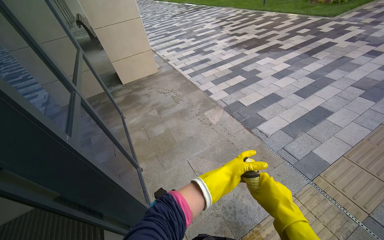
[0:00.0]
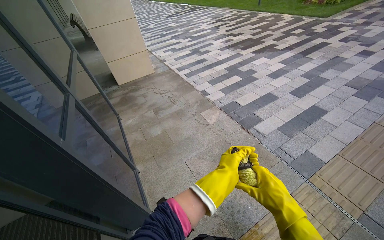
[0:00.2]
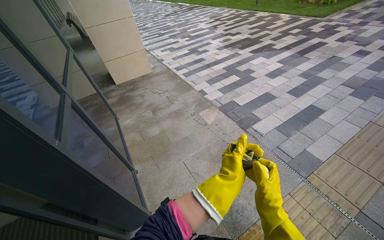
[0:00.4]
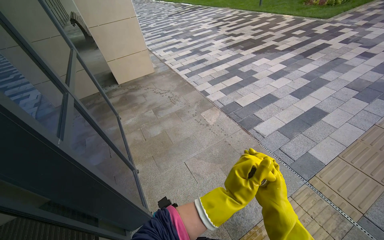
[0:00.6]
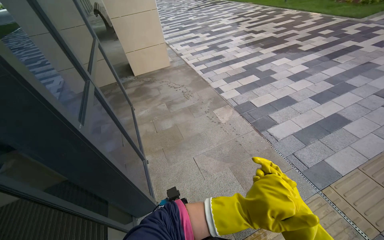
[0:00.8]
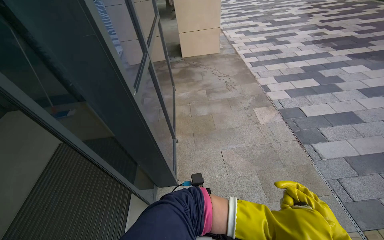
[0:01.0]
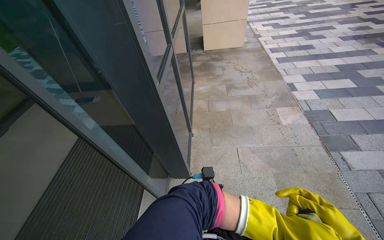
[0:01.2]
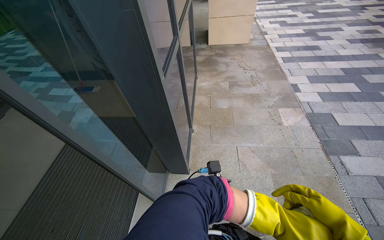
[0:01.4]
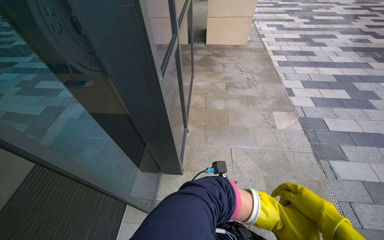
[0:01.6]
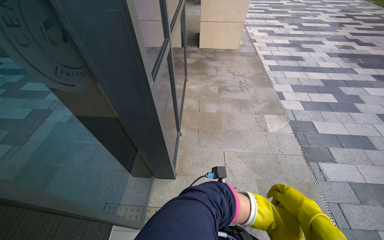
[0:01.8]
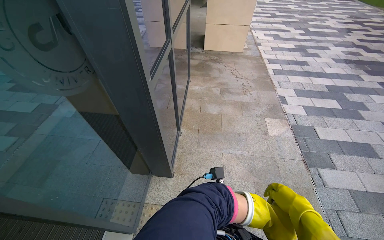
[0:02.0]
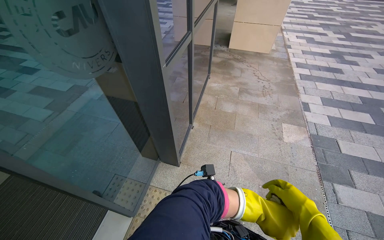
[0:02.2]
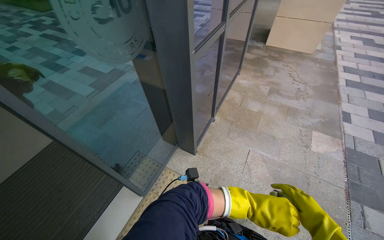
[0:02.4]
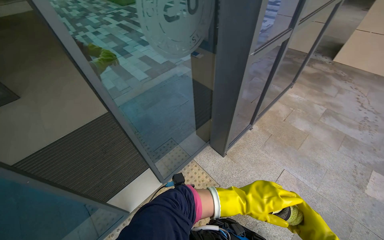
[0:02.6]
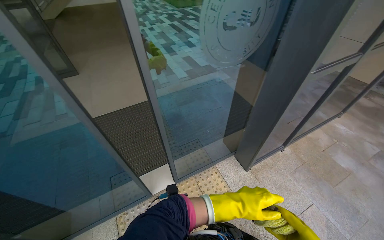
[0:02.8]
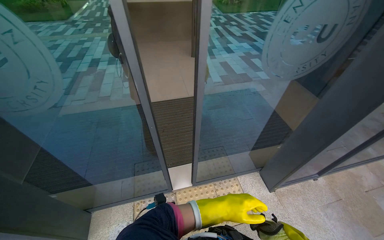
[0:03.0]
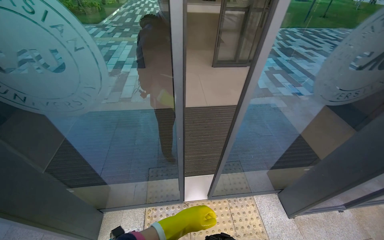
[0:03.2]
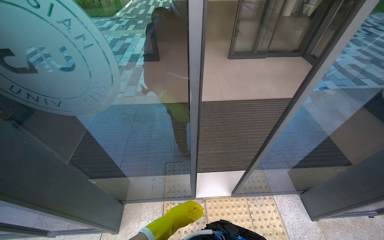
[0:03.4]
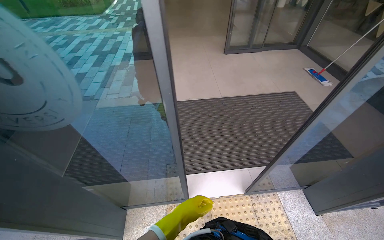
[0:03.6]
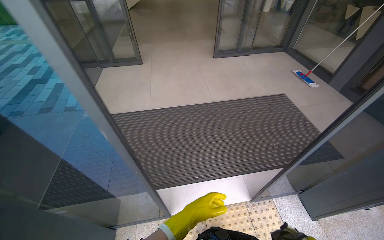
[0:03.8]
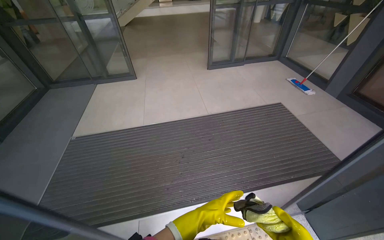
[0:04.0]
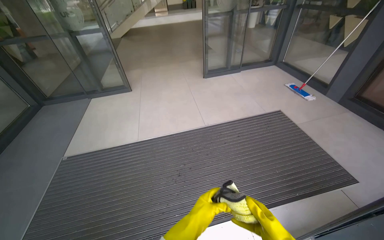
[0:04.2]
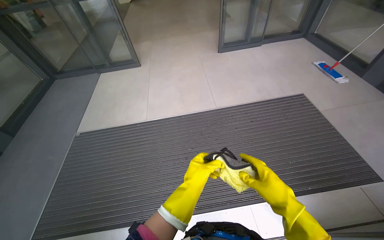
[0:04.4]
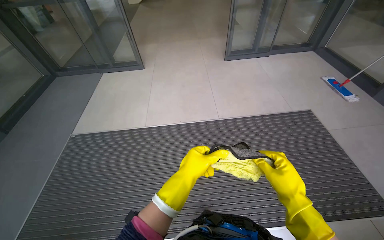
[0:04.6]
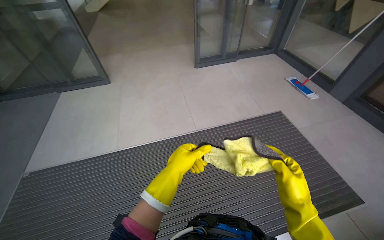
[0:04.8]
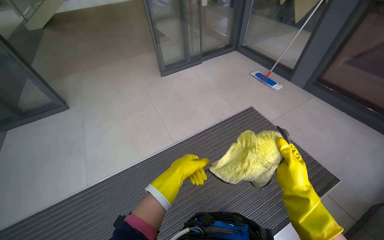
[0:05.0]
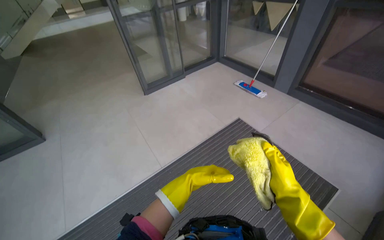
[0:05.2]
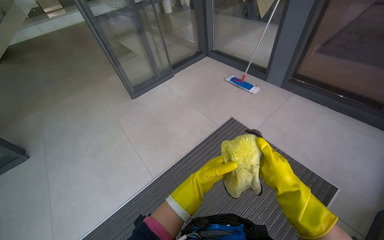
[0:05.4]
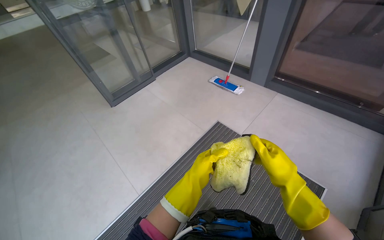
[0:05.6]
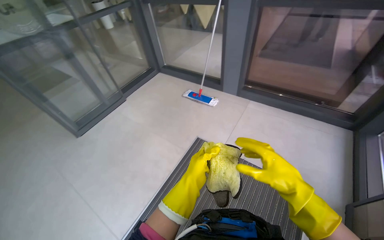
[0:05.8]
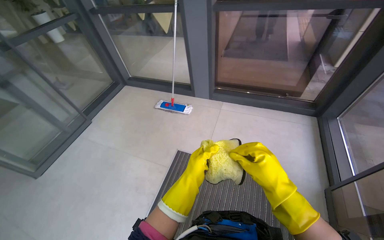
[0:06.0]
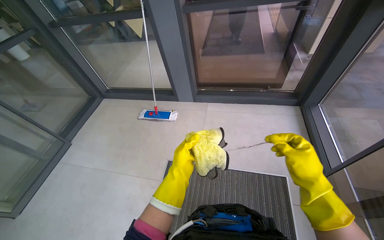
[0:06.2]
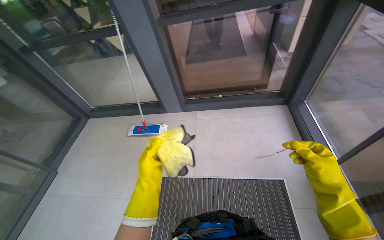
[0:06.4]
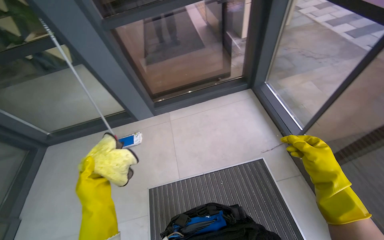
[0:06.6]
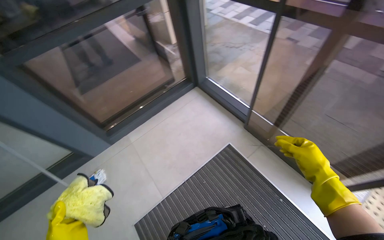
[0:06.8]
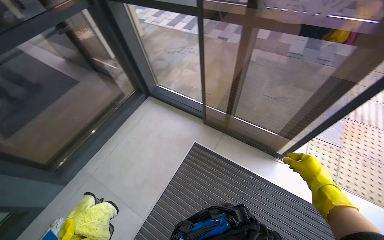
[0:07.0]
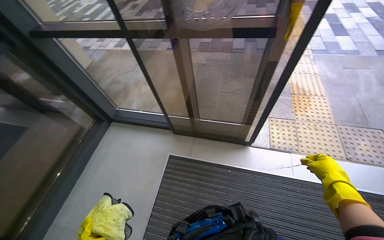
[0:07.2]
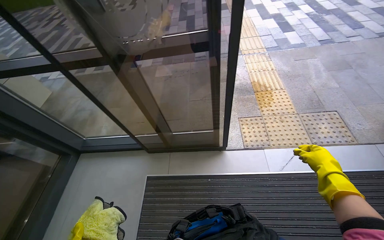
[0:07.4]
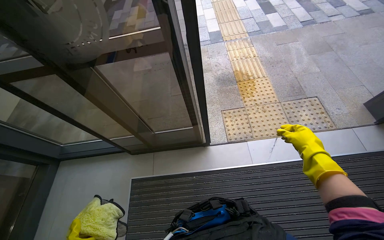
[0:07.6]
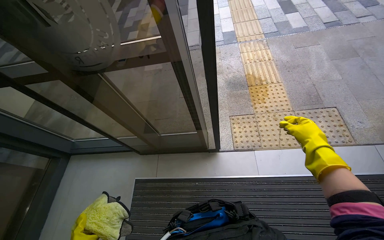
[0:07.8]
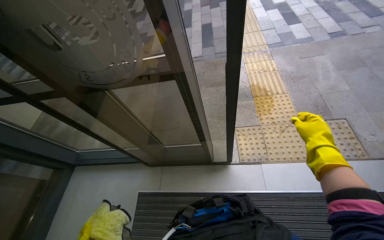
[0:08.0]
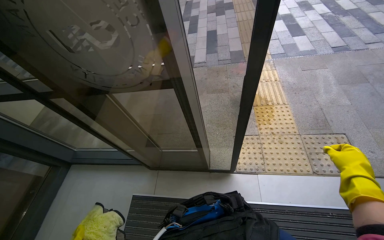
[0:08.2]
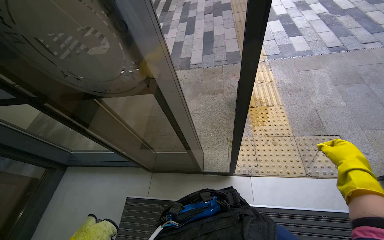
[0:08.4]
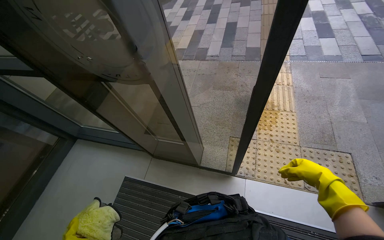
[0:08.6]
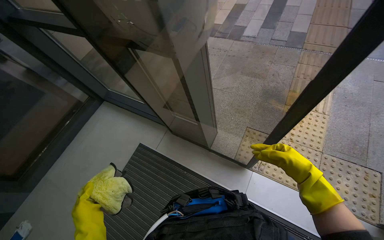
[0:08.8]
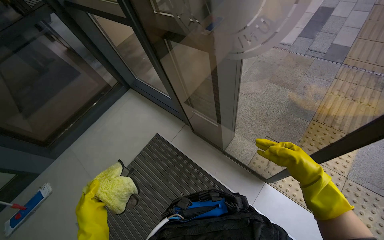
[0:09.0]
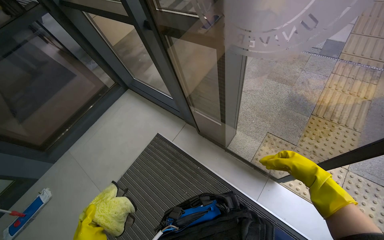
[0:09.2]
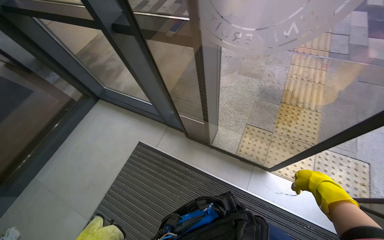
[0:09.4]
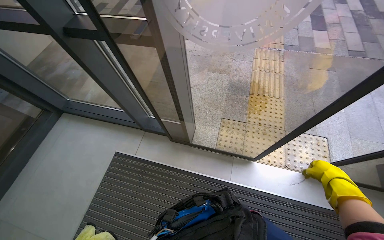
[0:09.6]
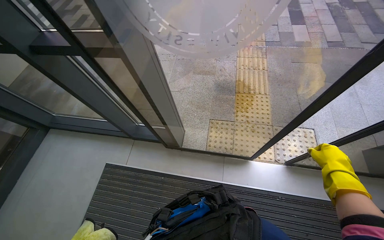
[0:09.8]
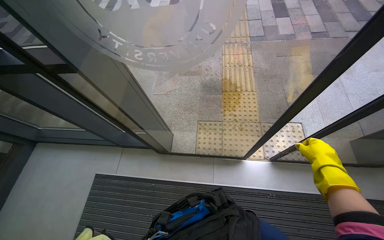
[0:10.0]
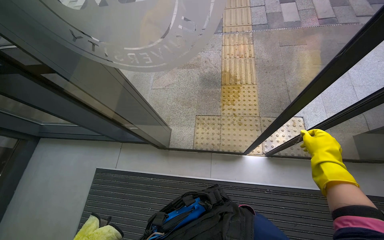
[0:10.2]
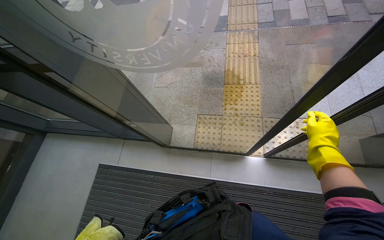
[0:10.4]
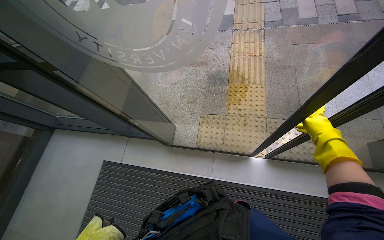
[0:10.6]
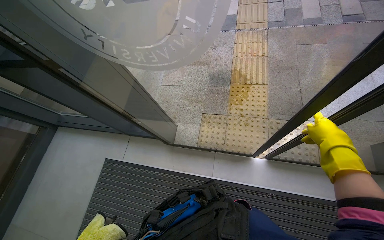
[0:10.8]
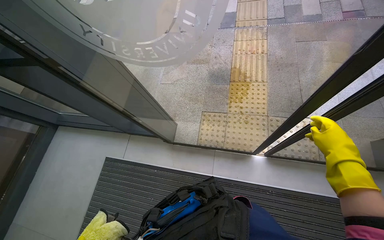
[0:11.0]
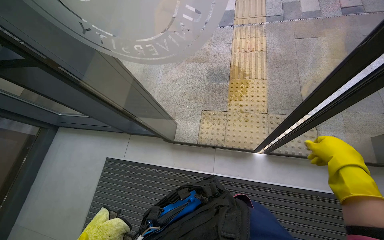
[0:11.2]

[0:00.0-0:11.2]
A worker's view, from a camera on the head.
Job: cleaning windows.
The whole recording: Wiping glass panels with cloth. The worker wipes the glass panels with a cloth.
0:00.0 to 0:01.6: The head turns to the left by roughly 35 degrees.
0:01.6 to 0:03.2: The head travels some 50 cm. The wearer's head swings roughly 80 degrees to the left.
0:03.2 to 0:04.8: The wearer moves some 90 cm.
0:04.8 to 0:06.4: The head travels approximately 50 cm. The wearer looks about 55 degrees further to the right.
0:06.4 to 0:08.0: The camera is carried roughly 60 cm. The wearer's head swings roughly 90 degrees to the right.

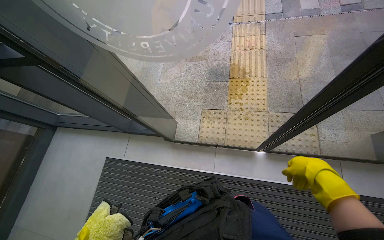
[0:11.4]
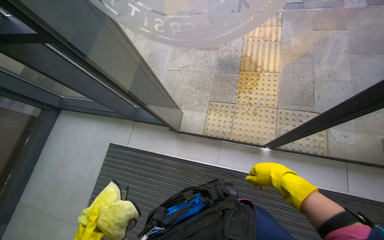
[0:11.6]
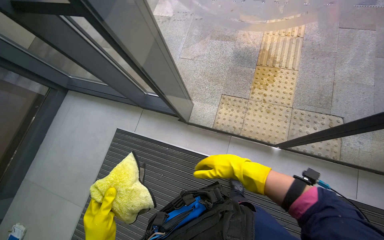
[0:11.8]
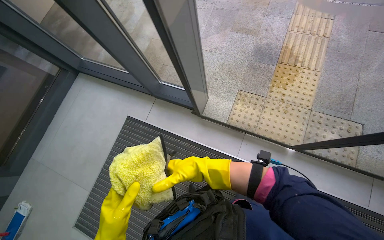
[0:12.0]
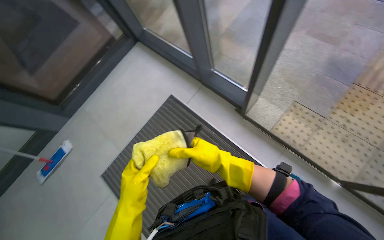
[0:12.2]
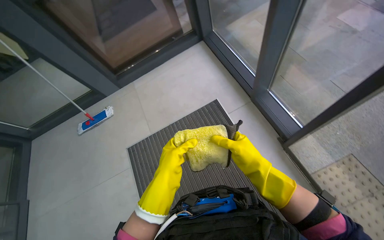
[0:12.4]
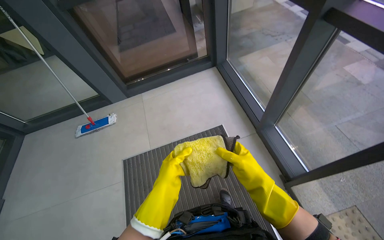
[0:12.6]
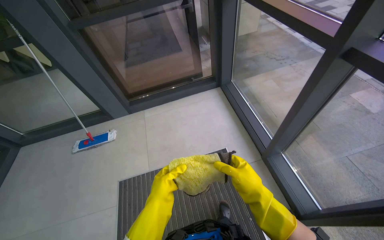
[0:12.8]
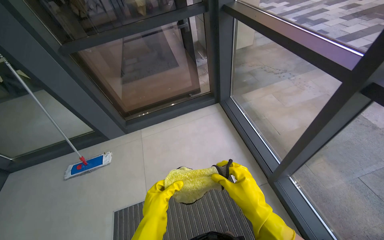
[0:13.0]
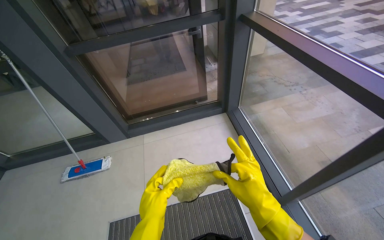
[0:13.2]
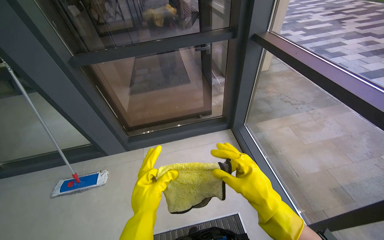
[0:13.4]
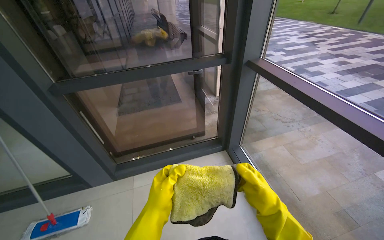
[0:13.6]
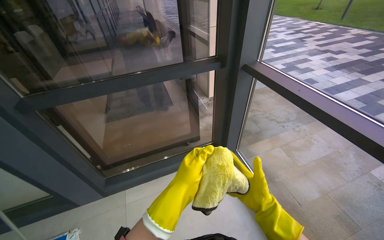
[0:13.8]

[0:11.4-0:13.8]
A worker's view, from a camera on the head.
Job: cleaning windows.
The whole recording: Wiping glass panels with cloth. The worker wipes the glass panels with a cloth.
0:11.4 to 0:12.6: The camera is carried about 60 cm. The head turns to the left by some 65 degrees.
0:12.6 to 0:13.8: The camera travels approximately 40 cm. The wearer looks roughly 30 degrees further upward.

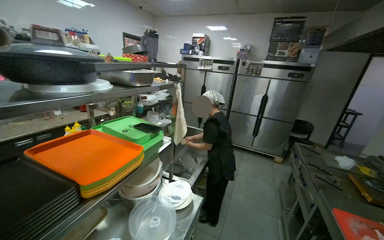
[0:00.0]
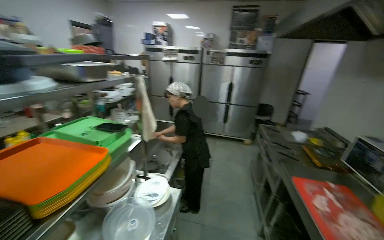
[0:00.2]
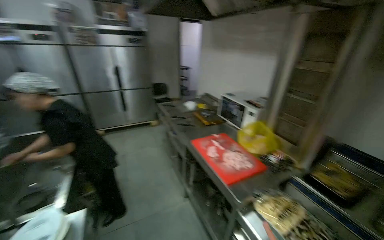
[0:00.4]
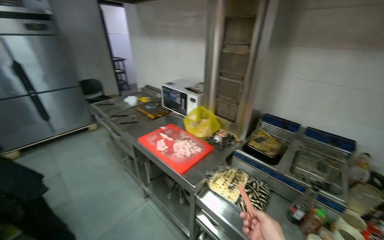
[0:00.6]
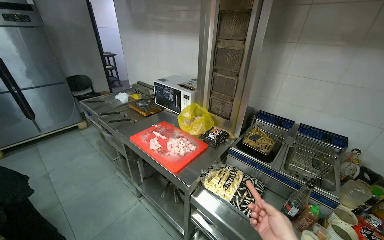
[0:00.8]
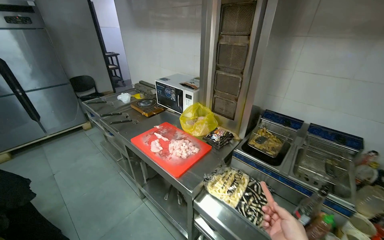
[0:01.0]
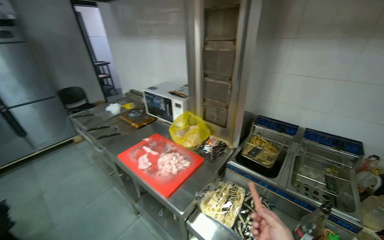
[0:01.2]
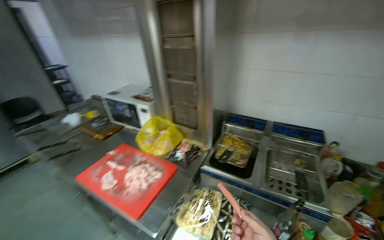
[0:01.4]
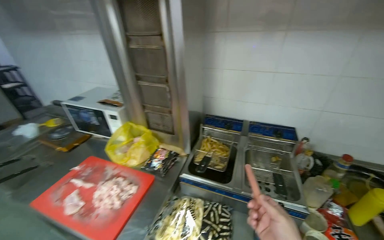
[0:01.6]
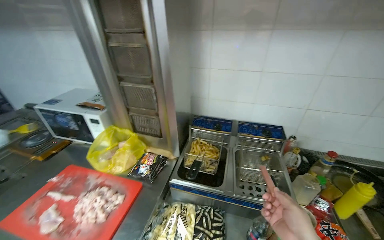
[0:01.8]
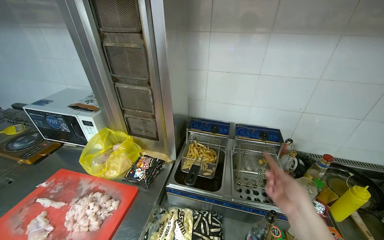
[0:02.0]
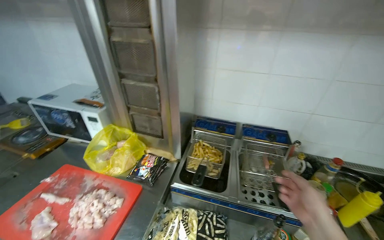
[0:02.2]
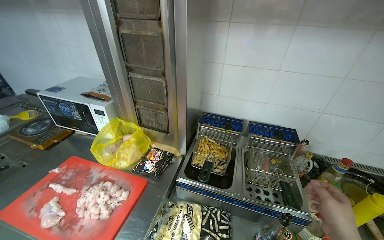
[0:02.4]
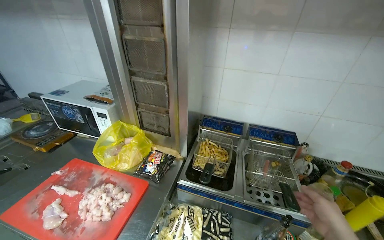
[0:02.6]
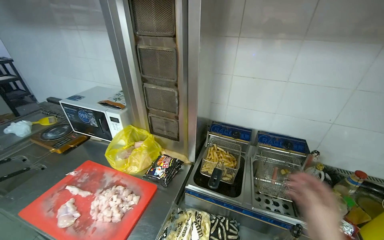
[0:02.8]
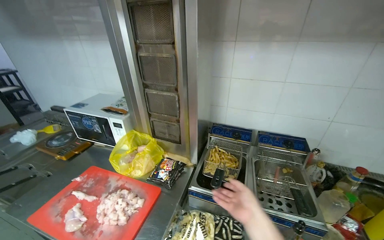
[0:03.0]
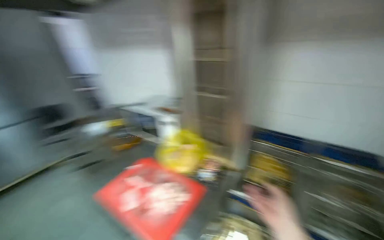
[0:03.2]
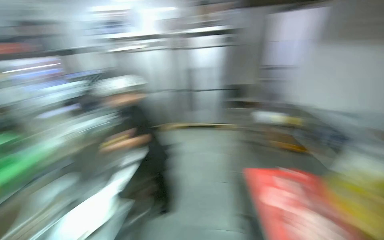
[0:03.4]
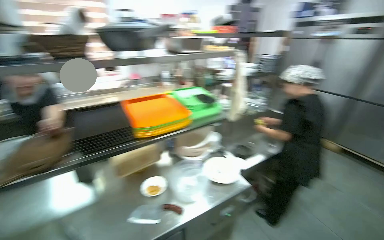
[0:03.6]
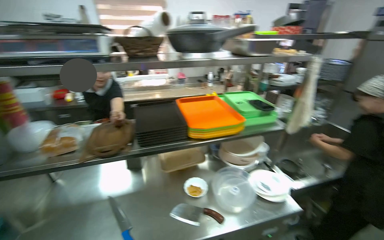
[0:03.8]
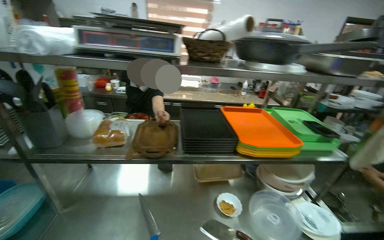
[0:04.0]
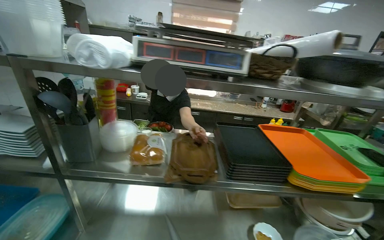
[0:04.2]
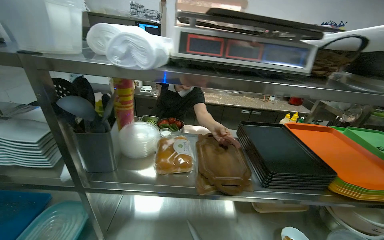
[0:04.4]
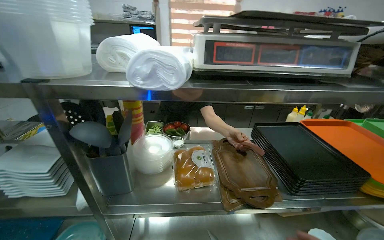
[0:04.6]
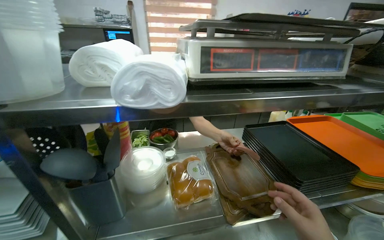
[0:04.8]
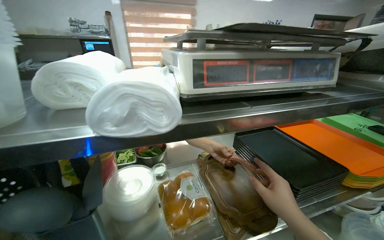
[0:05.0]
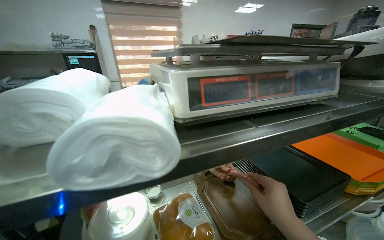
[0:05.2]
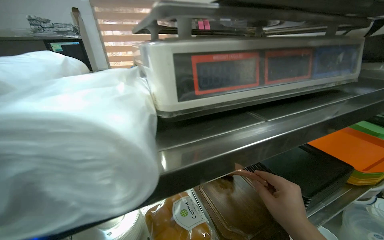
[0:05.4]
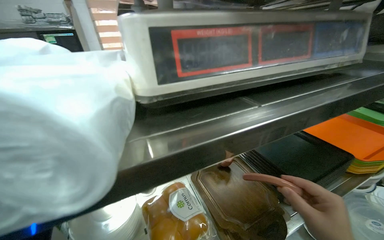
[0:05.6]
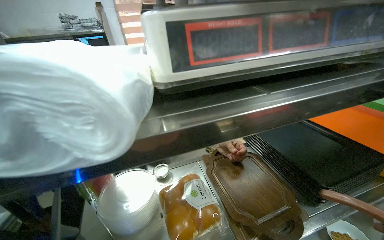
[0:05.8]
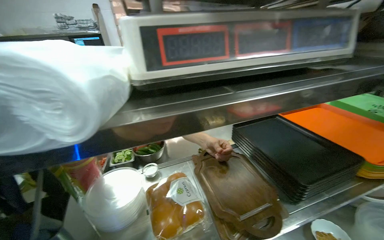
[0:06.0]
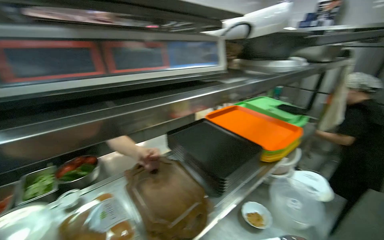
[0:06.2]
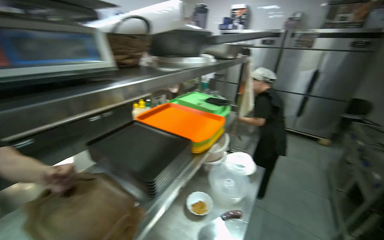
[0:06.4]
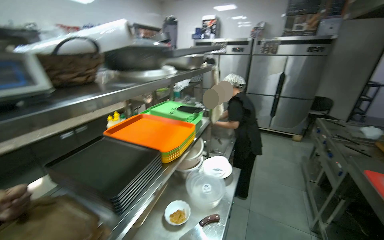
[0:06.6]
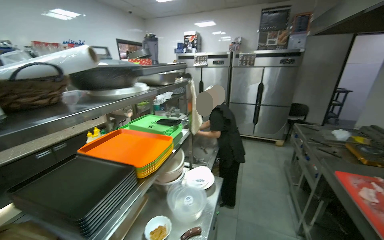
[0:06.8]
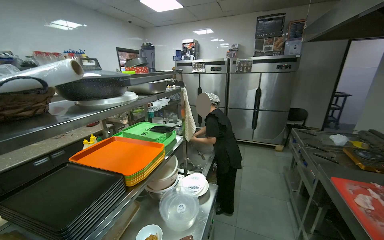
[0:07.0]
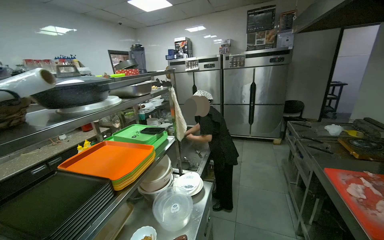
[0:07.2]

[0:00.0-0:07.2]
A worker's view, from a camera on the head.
Job: cooking food.
The whole recording: Frying food in deep fryer. The worker takes out fries and hot dogs from the deep fryer and adjusts the machine.
0:00.0 to 0:01.4: The camera travels approximately 50 cm. The head turns to the right by roughly 85 degrees. The wearer looks roughly 15 degrees further downward.
0:02.8 to 0:04.4: The camera travels about 80 cm. The head turns to the left by some 90 degrees.
0:05.8 to 0:07.2: The wearer moves approximately 50 cm. The head turns to the right by about 55 degrees.
